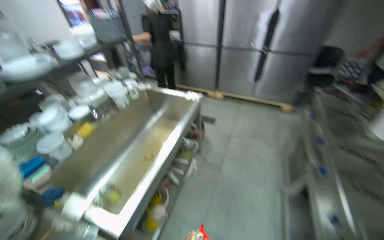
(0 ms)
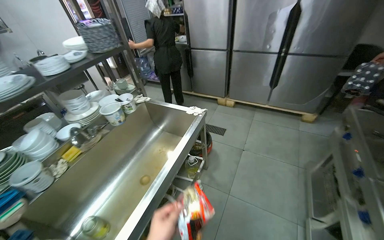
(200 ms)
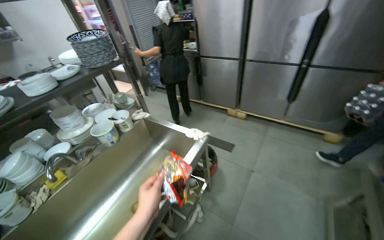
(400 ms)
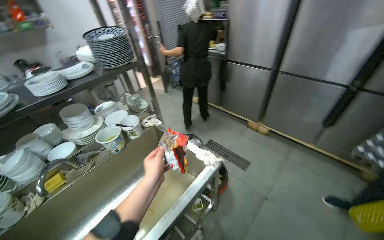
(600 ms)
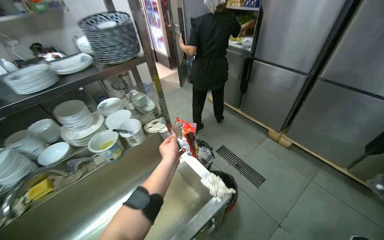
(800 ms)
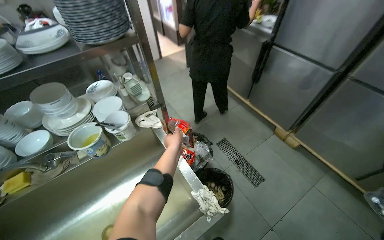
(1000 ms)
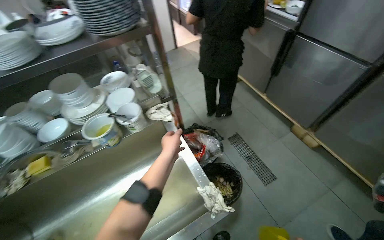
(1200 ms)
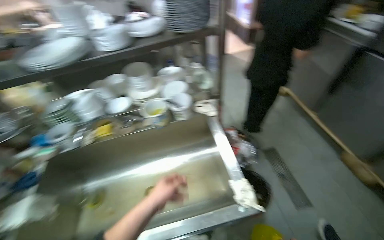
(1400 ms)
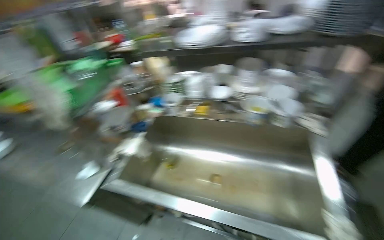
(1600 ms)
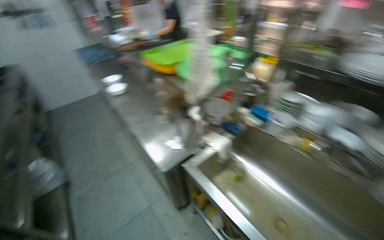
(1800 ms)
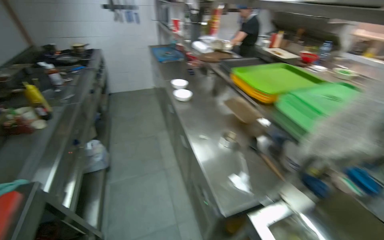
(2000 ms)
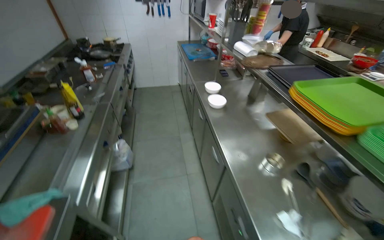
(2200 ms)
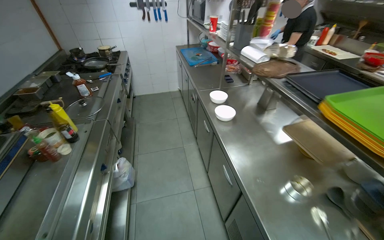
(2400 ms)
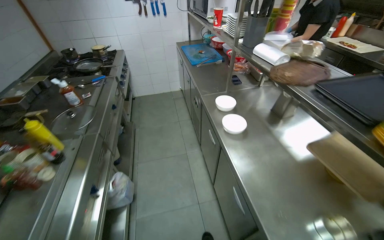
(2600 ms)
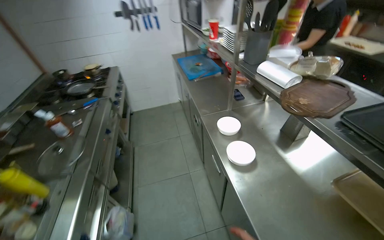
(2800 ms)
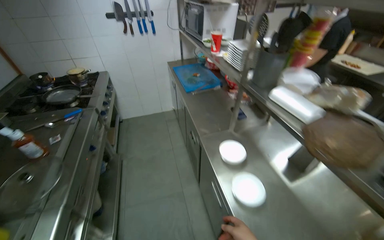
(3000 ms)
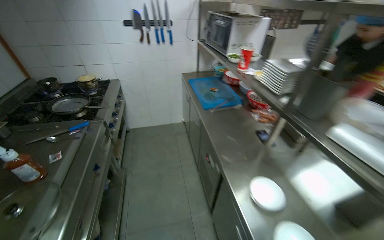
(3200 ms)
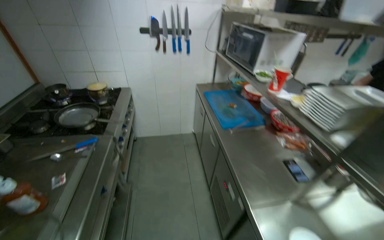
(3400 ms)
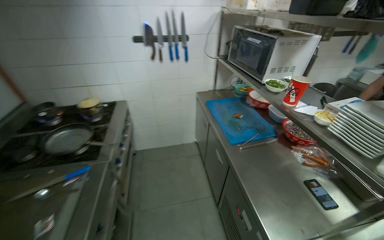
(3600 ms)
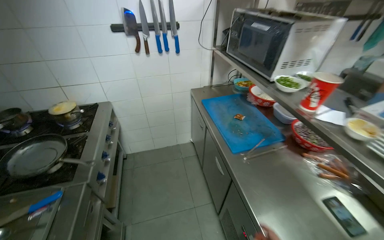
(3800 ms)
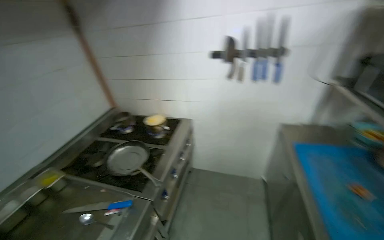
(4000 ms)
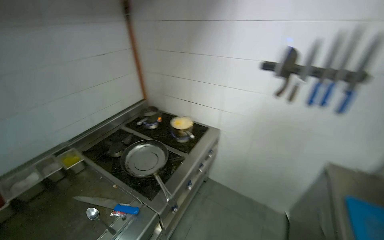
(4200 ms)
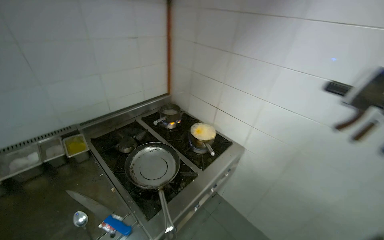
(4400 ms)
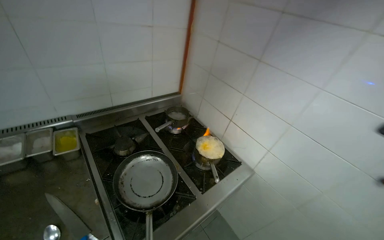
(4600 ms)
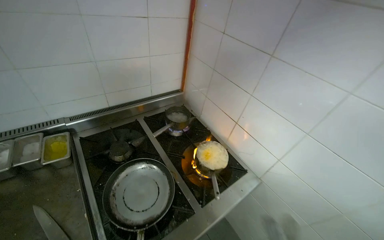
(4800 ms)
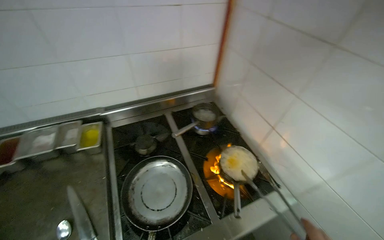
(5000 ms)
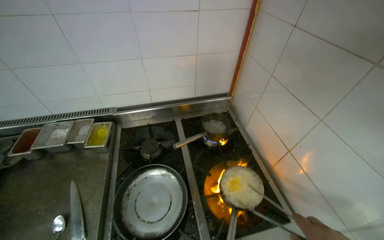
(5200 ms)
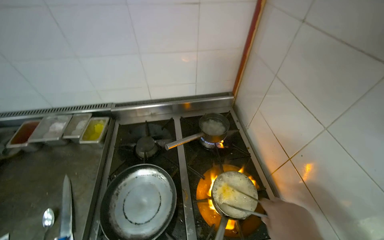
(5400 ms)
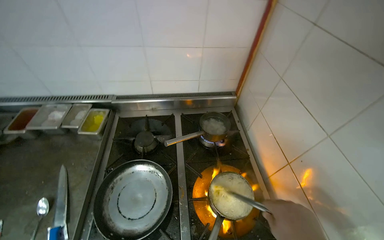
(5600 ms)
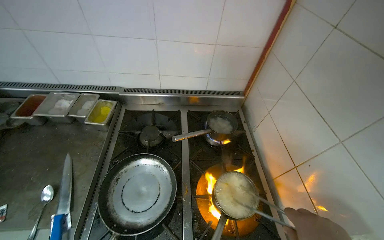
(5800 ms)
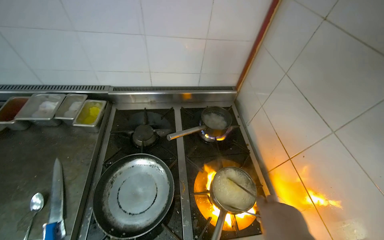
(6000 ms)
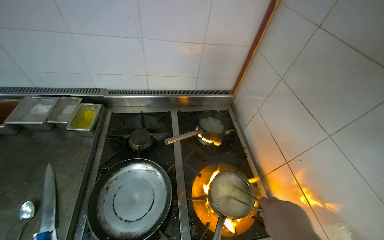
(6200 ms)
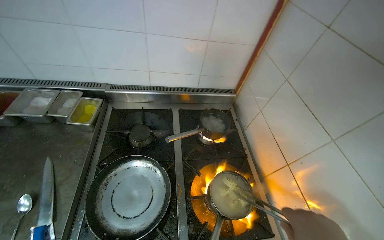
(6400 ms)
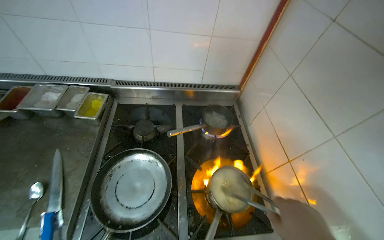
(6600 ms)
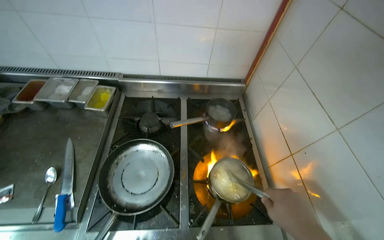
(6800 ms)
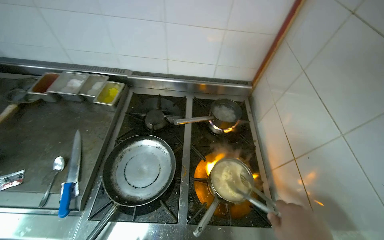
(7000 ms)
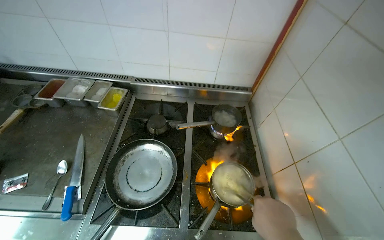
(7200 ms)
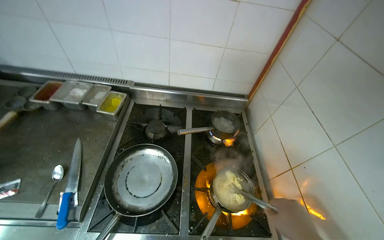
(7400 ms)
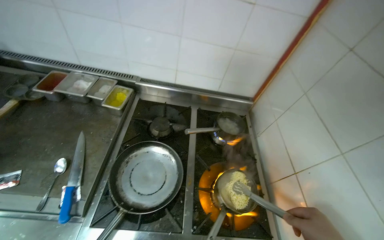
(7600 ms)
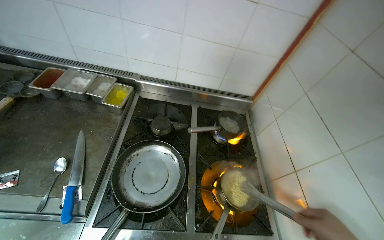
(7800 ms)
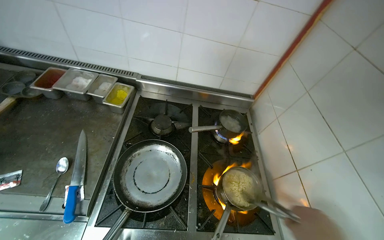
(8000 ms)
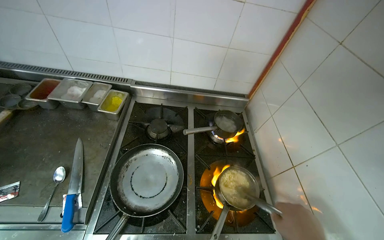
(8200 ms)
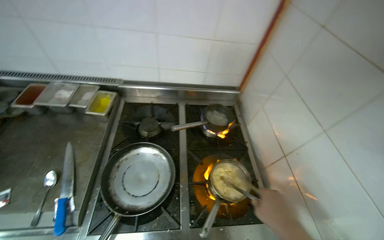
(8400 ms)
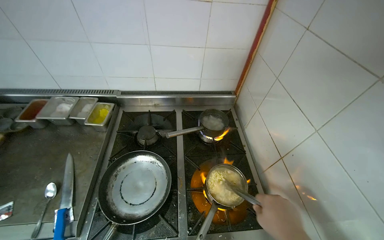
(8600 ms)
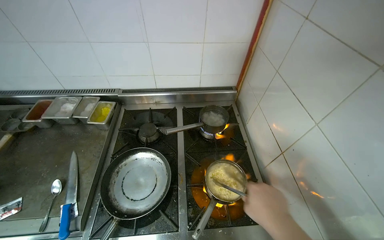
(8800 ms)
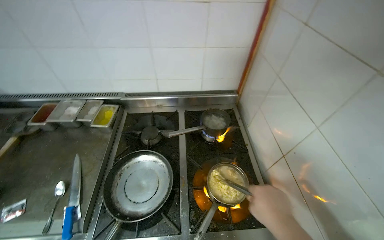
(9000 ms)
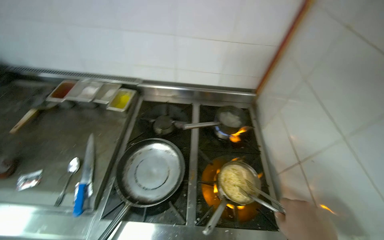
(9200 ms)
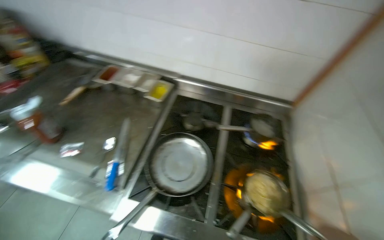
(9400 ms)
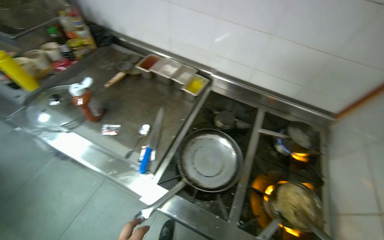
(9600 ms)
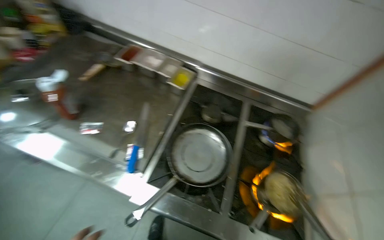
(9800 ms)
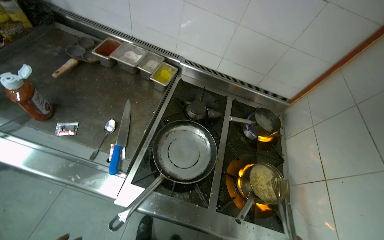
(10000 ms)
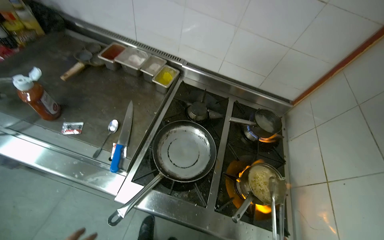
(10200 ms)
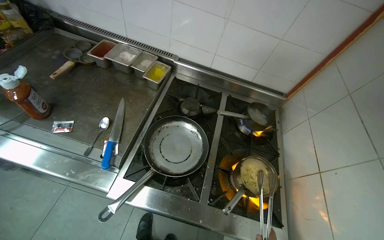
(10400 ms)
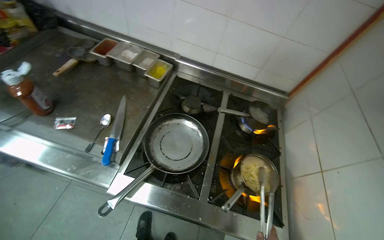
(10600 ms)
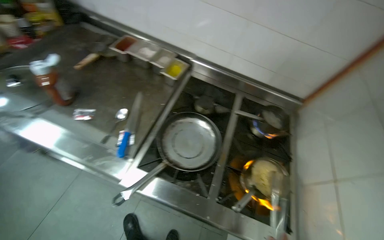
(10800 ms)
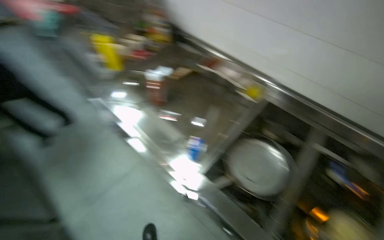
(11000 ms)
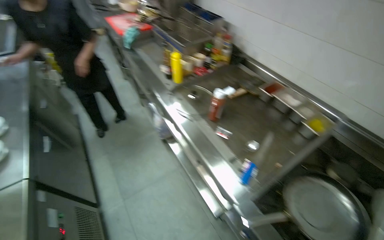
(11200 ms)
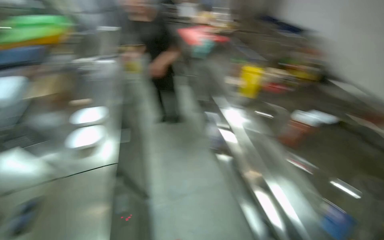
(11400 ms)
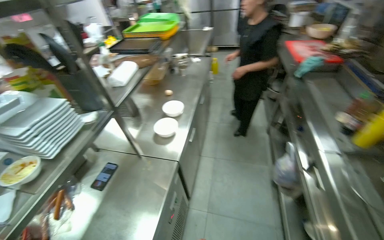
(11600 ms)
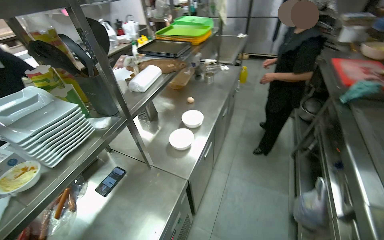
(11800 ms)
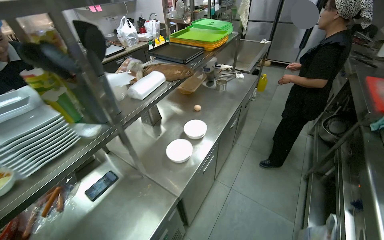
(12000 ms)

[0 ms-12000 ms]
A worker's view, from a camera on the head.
Job: cooking food.
The whole recording: Cooking instant noodles. The worker retrieves eggs from the refrigerator, cracks them into a pot, adds instant noodles and seasoning, and stirs the mixture on the stove.
0 ms to 1600 ms: The camera is carried approximately 70 cm. The wearer's head swings some 85 degrees to the left. The camera pitches downward, by some 15 degrees.
1600 ms to 3000 ms: The camera is carried approximately 1.5 m. The wearer looks about 55 degrees further to the left.
3000 ms to 4400 ms: The wearer moves some 1.5 m. The wearer looks approximately 60 degrees further to the left.
4400 ms to 6000 ms: The camera is carried some 50 cm. The wearer's head swings about 40 degrees to the left. The wearer looks about 10 degrees further downward.
10400 ms to 12000 ms: The head travels roughly 80 cm. The head turns to the left by about 105 degrees. The view tilts some 15 degrees upward.

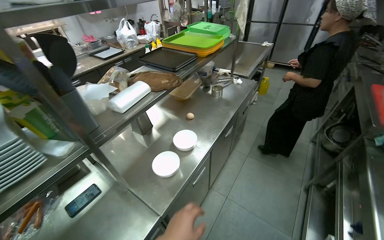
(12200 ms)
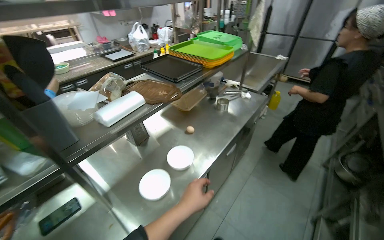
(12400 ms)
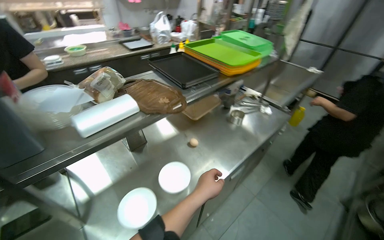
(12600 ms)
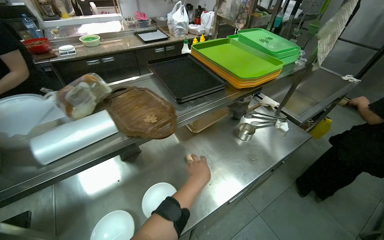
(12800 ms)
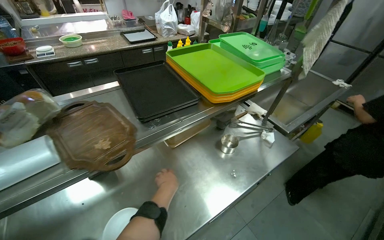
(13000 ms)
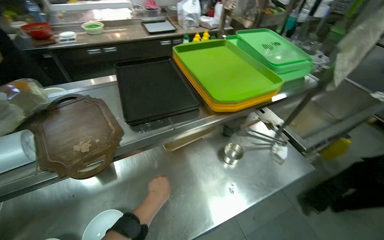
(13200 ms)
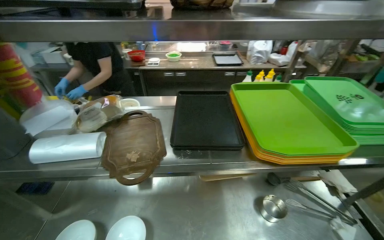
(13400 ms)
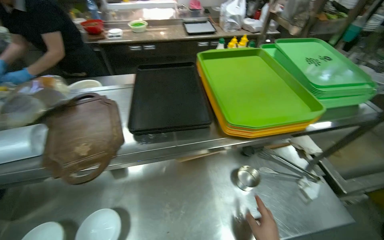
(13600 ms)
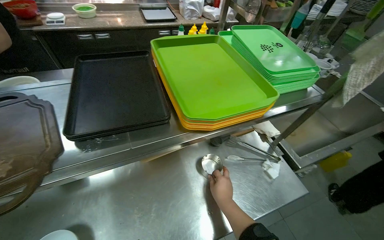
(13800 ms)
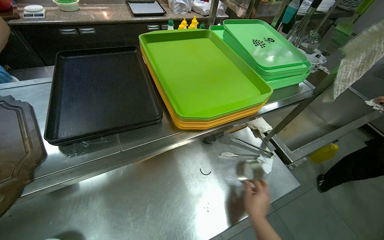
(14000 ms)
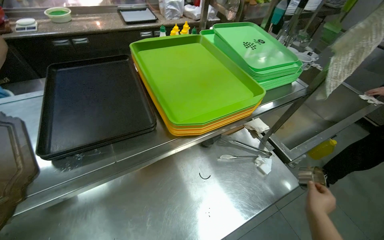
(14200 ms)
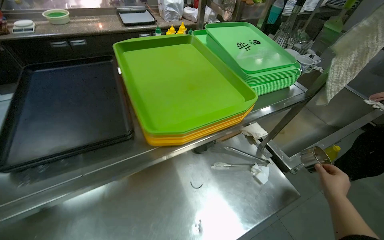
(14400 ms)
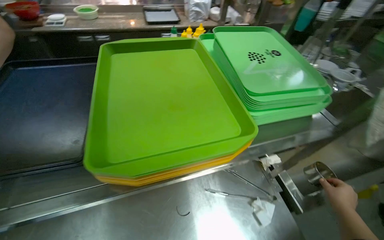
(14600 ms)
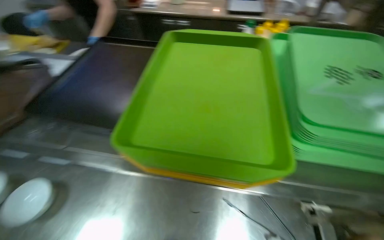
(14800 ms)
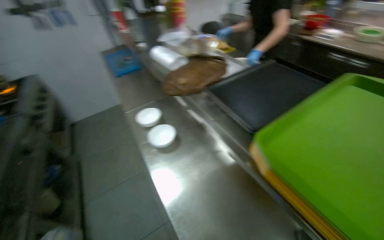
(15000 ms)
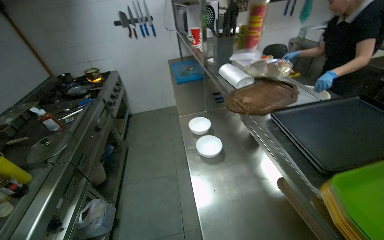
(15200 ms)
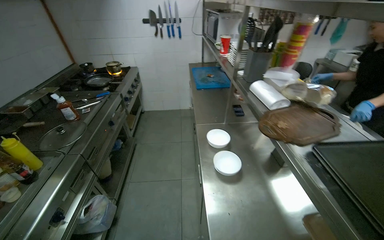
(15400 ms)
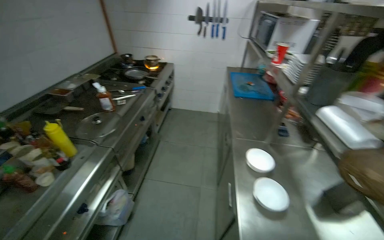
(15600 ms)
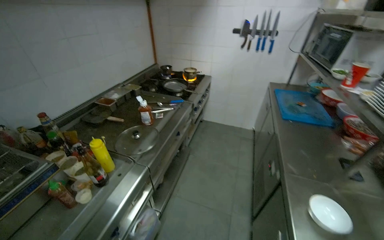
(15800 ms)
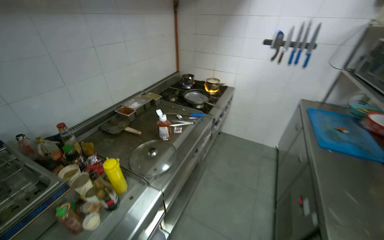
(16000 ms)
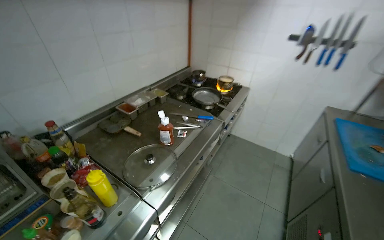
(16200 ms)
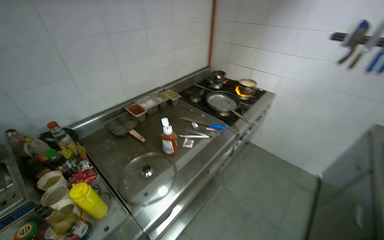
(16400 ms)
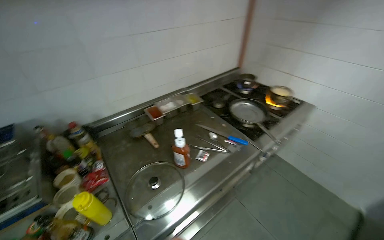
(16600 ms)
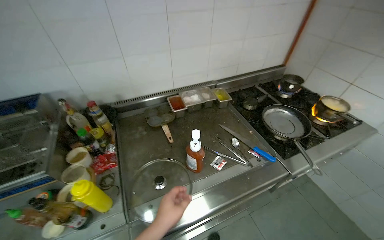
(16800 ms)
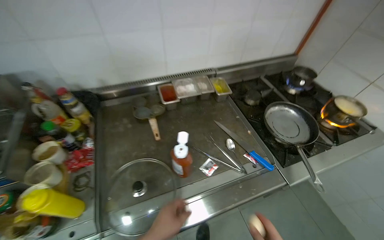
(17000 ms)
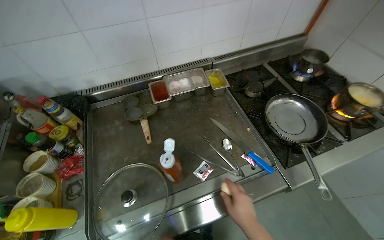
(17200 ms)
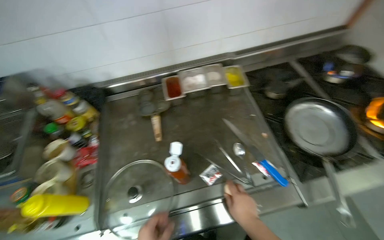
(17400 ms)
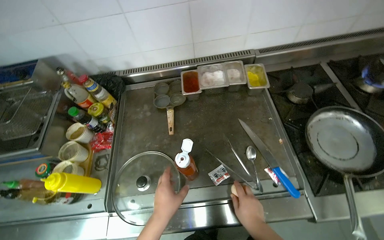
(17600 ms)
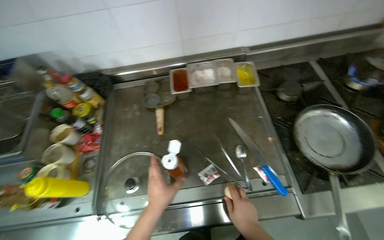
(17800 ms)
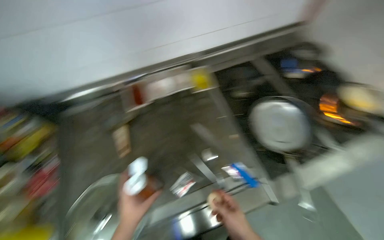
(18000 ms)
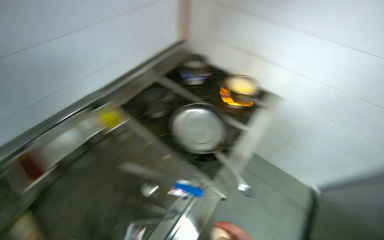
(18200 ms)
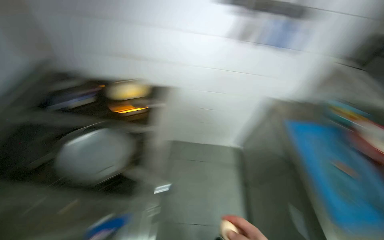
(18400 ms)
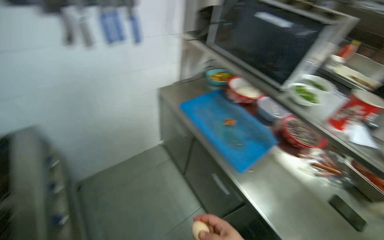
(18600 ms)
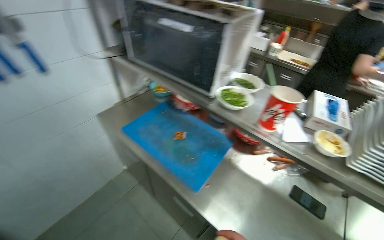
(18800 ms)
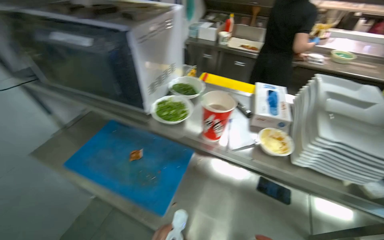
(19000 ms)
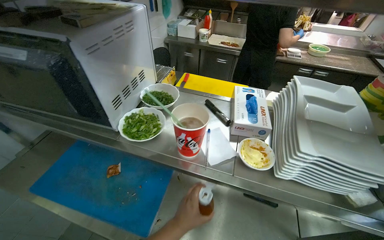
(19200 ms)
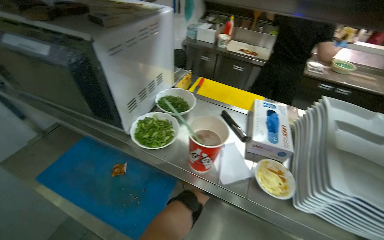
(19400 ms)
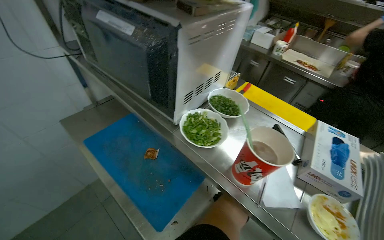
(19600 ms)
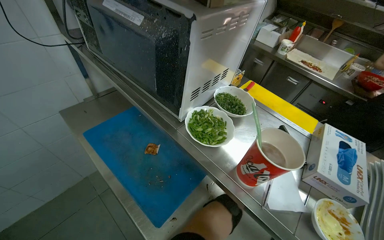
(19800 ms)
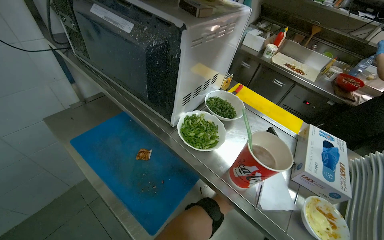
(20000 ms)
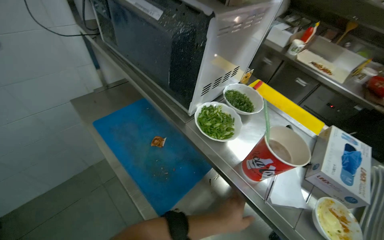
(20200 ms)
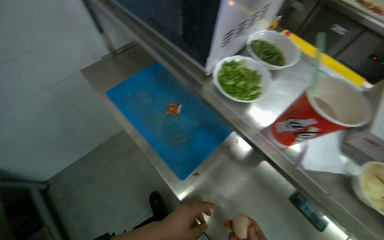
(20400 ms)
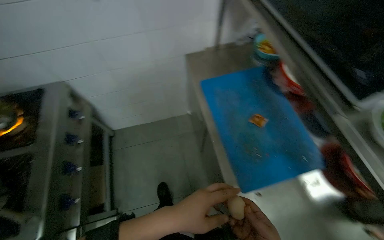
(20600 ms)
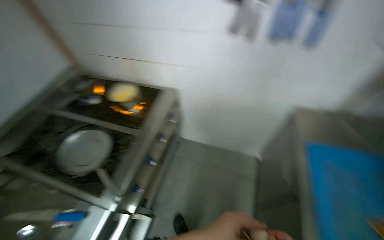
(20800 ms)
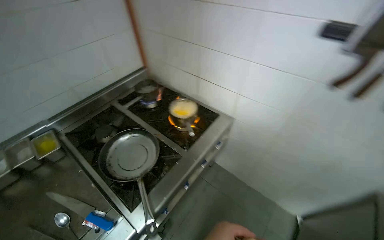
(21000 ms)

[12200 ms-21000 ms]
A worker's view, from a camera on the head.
Job: cooking food.
The whole recording: Cooking instant noodles. The worker retrieves eggs from the refrigerator, cracks them into a pot, adds instant noodles and seasoning, and stirs the mixture on the stove.
12200 ms to 13600 ms: The camera is carried some 80 cm. The wearer looks about 45 degrees further to the left.
13600 ms to 15200 ms: The head turns to the left by roughly 60 degrees.
15200 ms to 16600 ms: The camera travels roughly 1 m. The wearer's head swings roughly 60 degrees to the left.
16600 ms to 18000 ms: The wearer moves approximately 60 cm. The wearer looks approximately 20 degrees further to the left. The view tilts some 20 degrees downward.
18000 ms to 19600 ms: The wearer moves roughly 90 cm. The wearer's head swings approximately 95 degrees to the right.
19600 ms to 21000 ms: The camera is carried roughly 60 cm. The head rotates approximately 85 degrees to the left.
